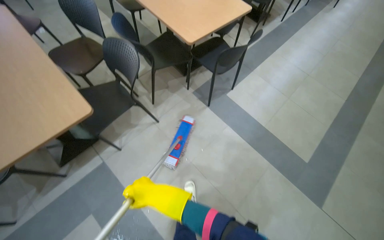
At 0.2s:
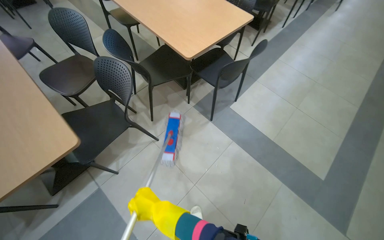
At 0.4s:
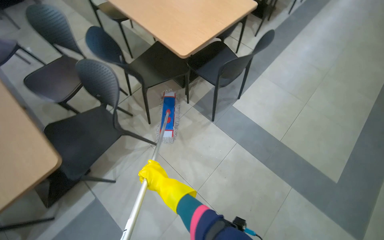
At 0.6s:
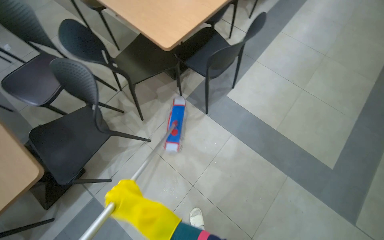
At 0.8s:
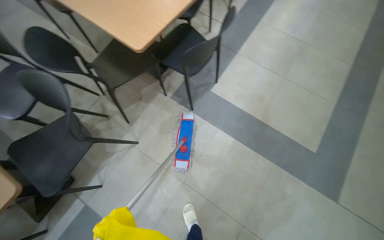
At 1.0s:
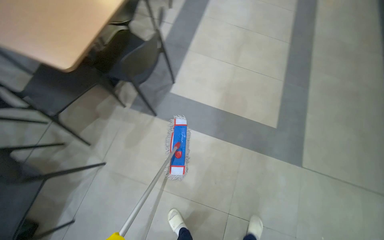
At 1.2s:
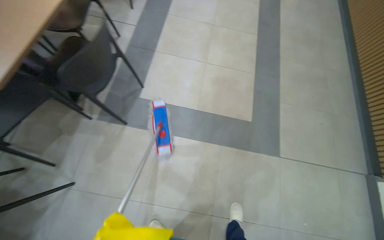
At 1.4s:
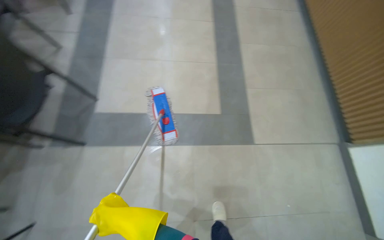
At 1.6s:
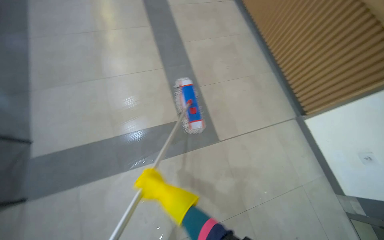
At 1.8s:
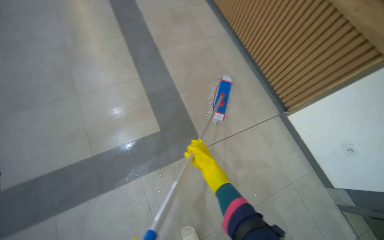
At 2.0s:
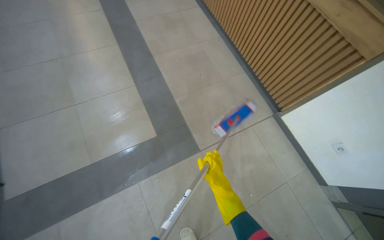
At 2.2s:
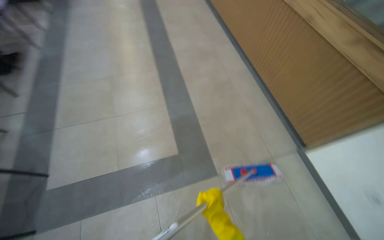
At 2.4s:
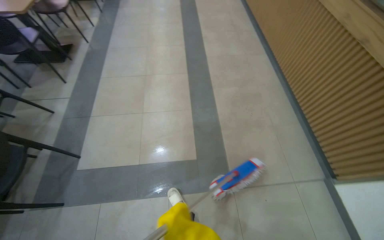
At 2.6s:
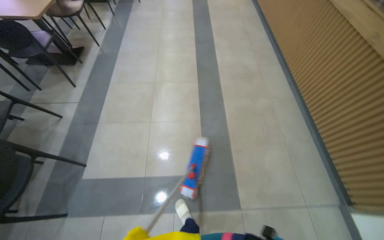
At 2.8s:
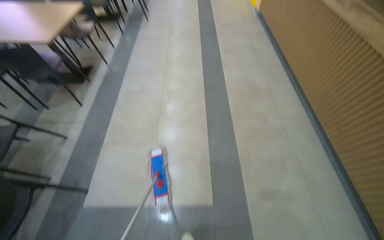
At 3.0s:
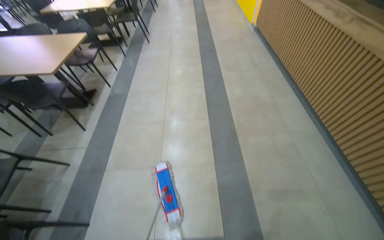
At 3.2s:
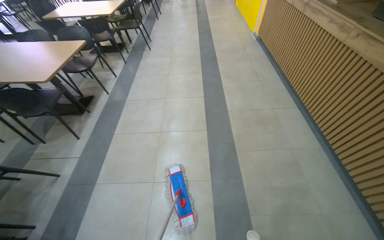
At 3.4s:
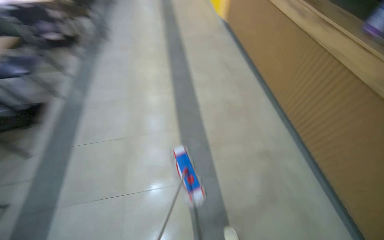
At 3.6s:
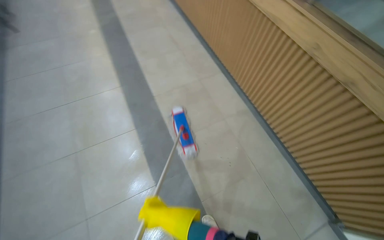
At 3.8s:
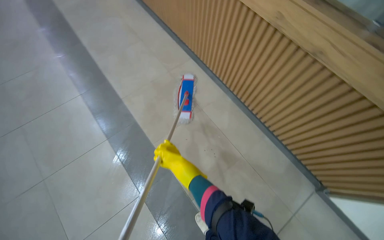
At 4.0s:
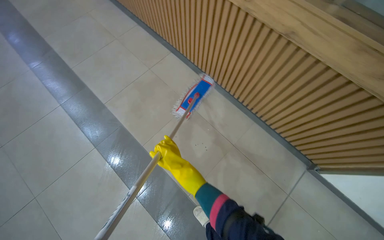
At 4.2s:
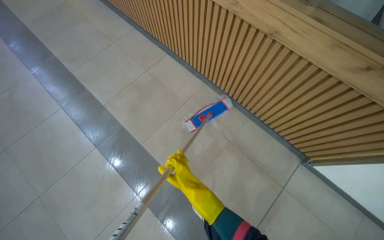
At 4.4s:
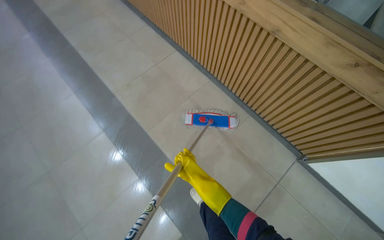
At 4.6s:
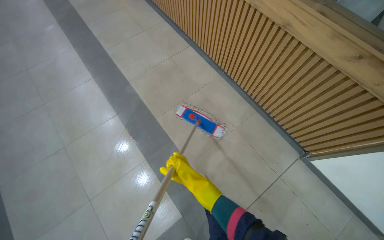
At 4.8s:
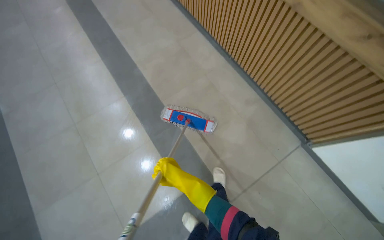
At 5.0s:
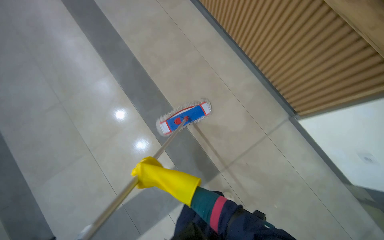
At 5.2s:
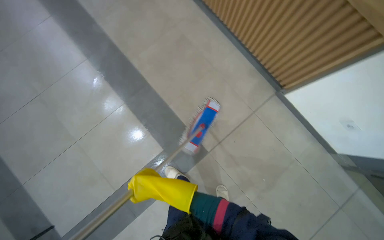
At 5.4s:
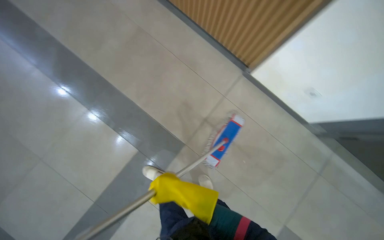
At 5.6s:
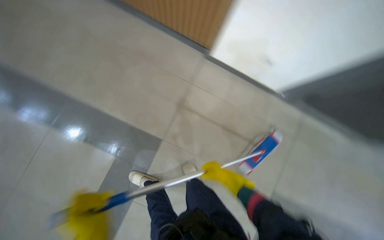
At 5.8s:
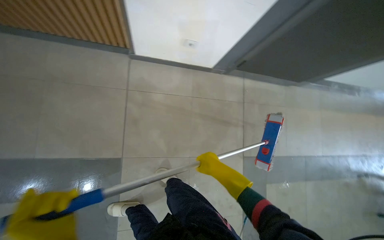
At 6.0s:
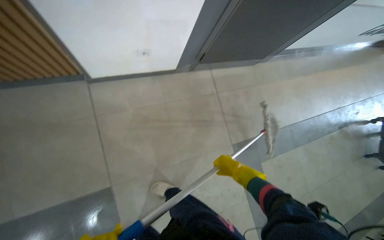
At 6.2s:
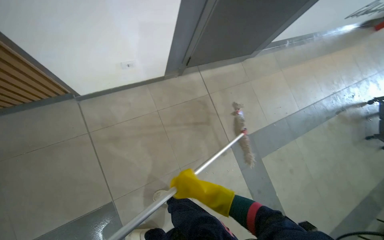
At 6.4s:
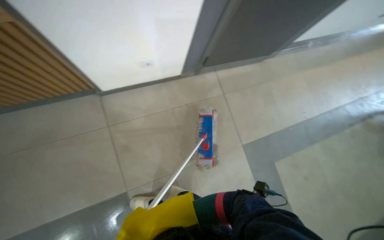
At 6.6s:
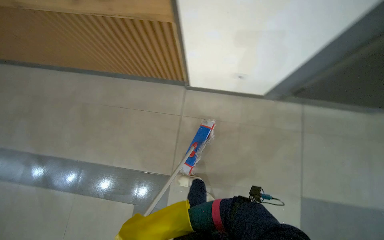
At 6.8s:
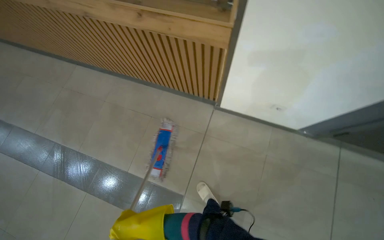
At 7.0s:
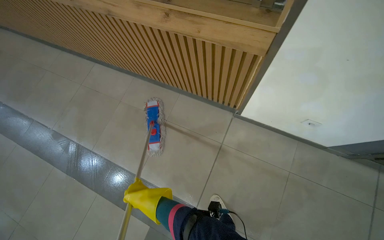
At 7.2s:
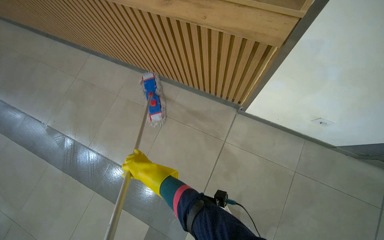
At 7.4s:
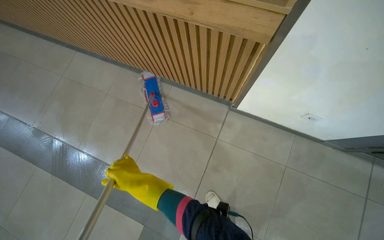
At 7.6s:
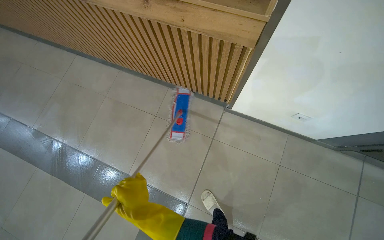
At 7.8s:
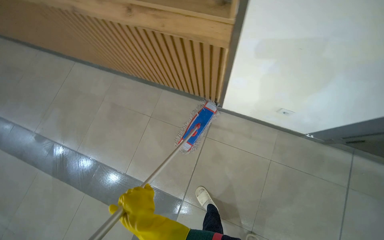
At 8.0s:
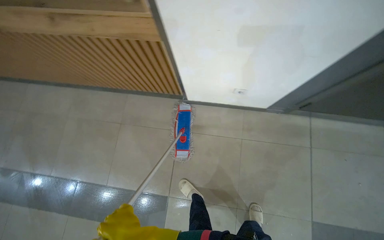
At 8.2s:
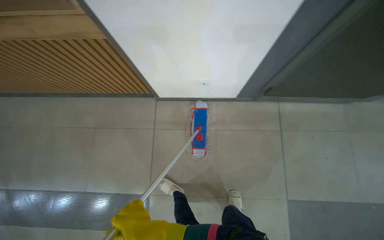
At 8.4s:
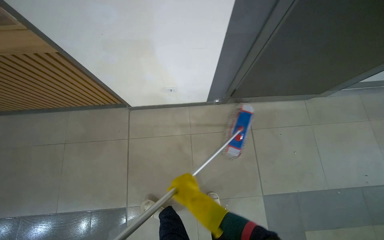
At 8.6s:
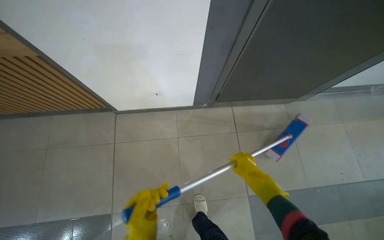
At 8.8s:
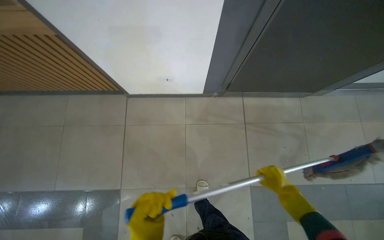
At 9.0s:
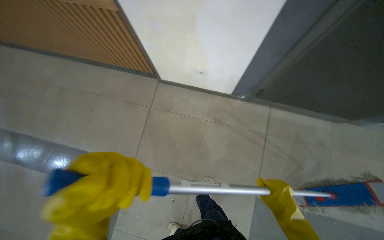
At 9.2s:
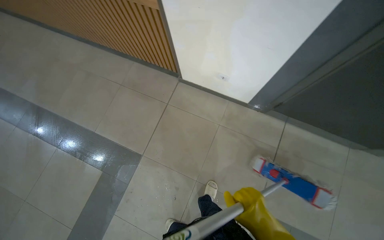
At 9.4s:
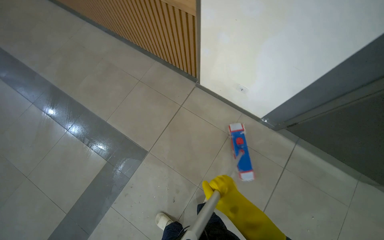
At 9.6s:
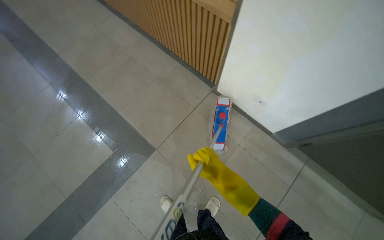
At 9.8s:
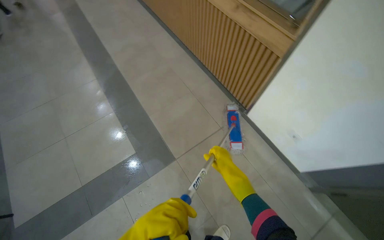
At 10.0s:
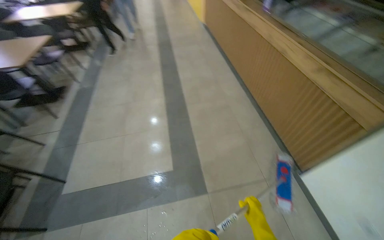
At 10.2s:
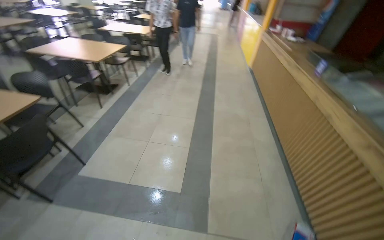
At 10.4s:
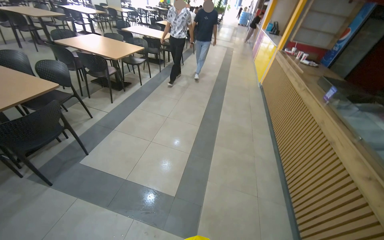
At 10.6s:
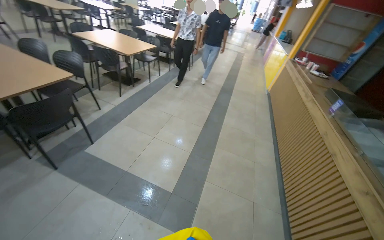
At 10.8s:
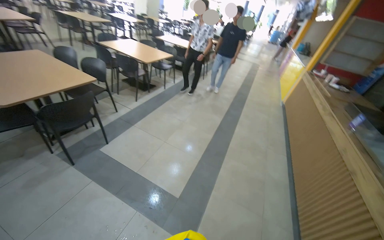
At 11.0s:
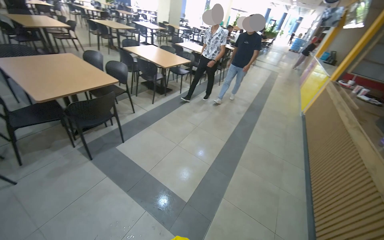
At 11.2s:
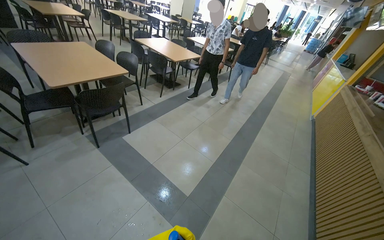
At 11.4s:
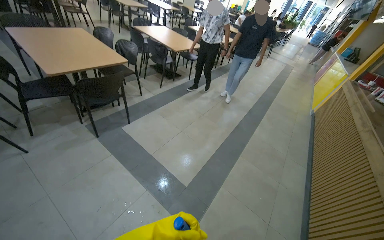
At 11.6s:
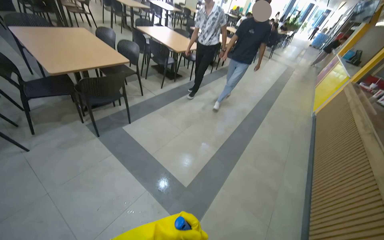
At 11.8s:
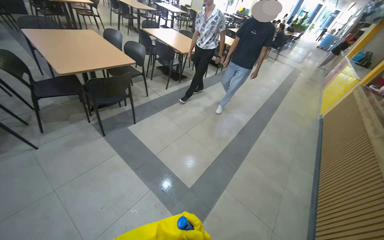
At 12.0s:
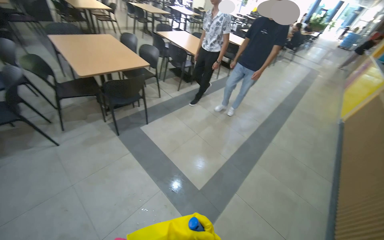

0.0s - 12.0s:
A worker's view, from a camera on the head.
Job: mopping floor.
The whole recording: Mopping cafeteria floor. The worker mops the floor in the cafeteria area, moving around tables and wringing the mop.
0.0s - 1.6s: The camera is carried some 90 cm. The head turns to the right by about 65 degrees.
1.6s - 3.0s: The wearer moves some 70 cm. The camera sweeps to the left, by roughly 15 degrees. The wearer looks approximately 10 degrees further upward.
3.0s - 4.4s: The camera is carried roughly 40 cm.
4.4s - 6.0s: The camera is carried some 50 cm. The wearer looks approximately 15 degrees further downward. Everything in view rotates some 30 degrees counterclockwise.
6.0s - 7.6s: The right hand is displaced to the left by roughly 40 cm.
7.6s - 9.0s: The camera travels some 70 cm. The head turns to the right by approximately 20 degrees.
9.0s - 10.4s: The camera travels roughly 50 cm. The head turns to the left by about 80 degrees. The wearer looks about 30 degrees further upward.
10.4s - 12.0s: The head turns to the left by some 25 degrees.

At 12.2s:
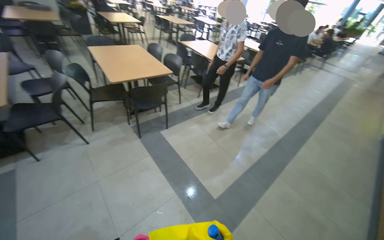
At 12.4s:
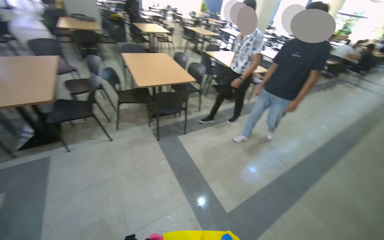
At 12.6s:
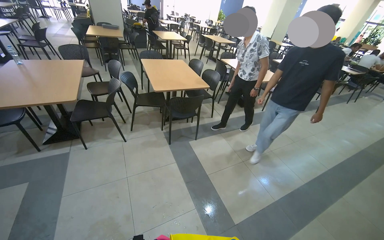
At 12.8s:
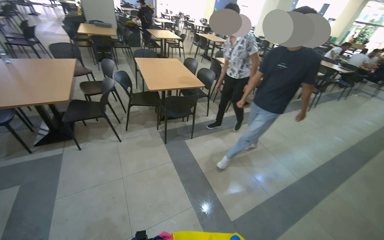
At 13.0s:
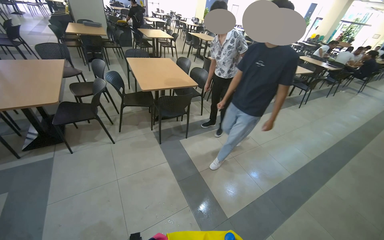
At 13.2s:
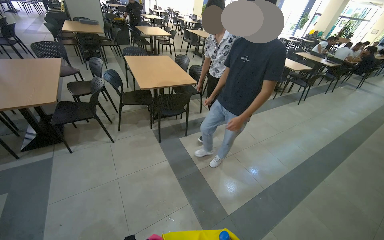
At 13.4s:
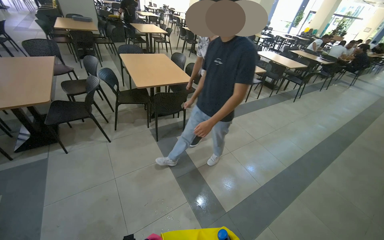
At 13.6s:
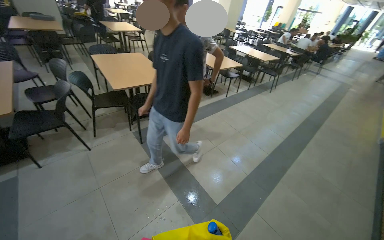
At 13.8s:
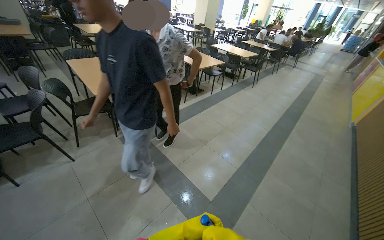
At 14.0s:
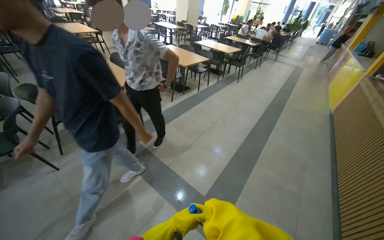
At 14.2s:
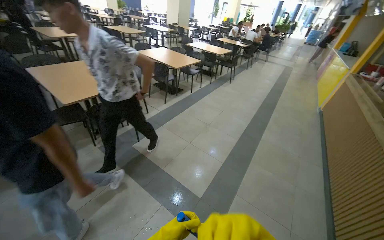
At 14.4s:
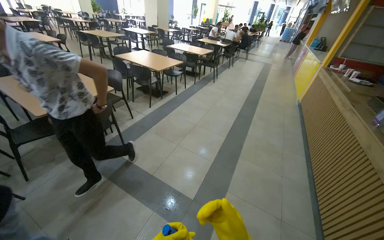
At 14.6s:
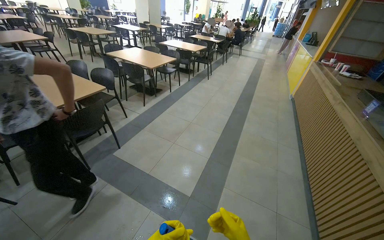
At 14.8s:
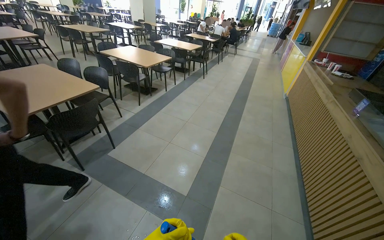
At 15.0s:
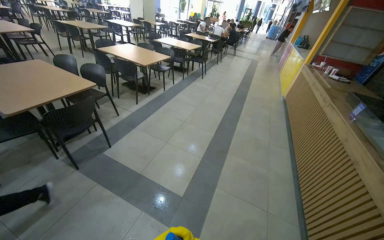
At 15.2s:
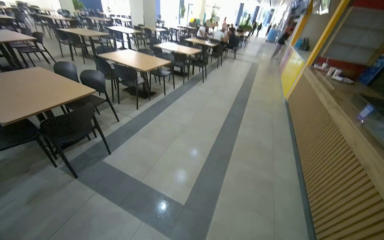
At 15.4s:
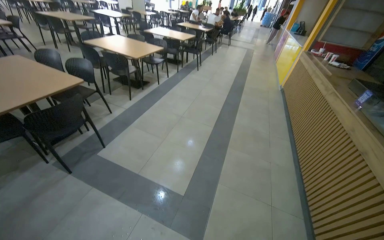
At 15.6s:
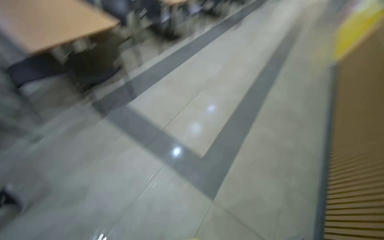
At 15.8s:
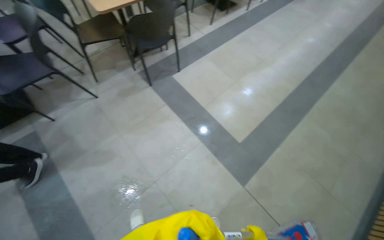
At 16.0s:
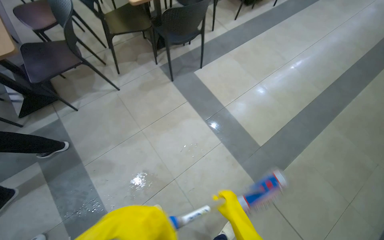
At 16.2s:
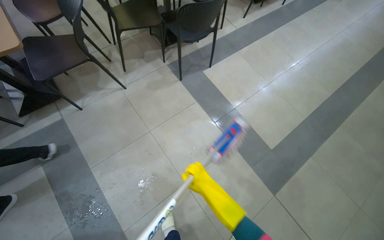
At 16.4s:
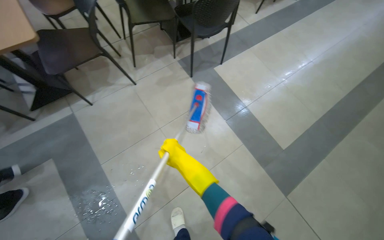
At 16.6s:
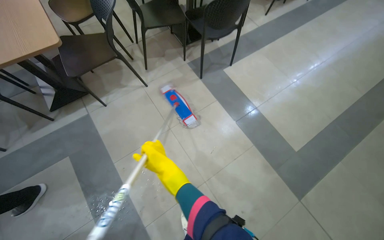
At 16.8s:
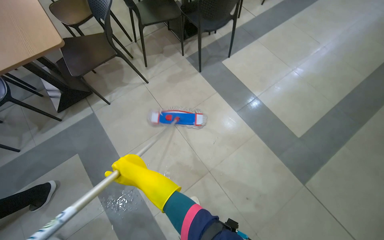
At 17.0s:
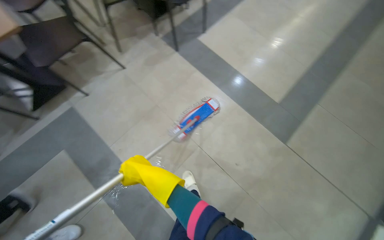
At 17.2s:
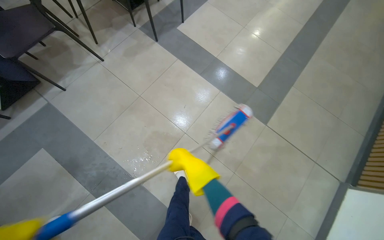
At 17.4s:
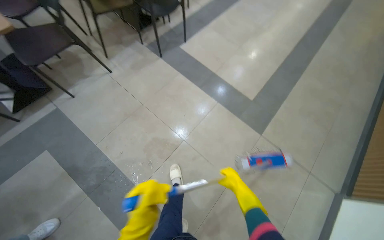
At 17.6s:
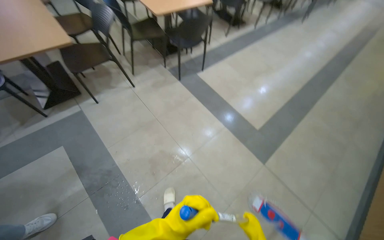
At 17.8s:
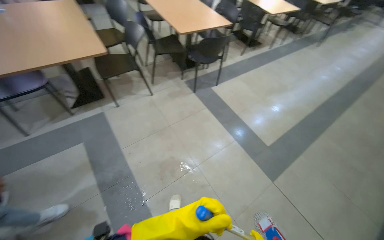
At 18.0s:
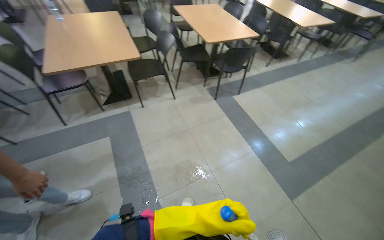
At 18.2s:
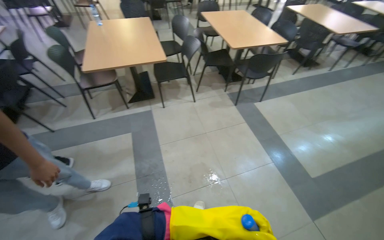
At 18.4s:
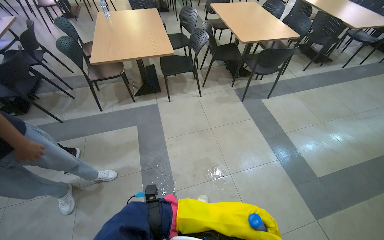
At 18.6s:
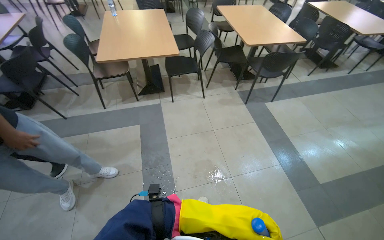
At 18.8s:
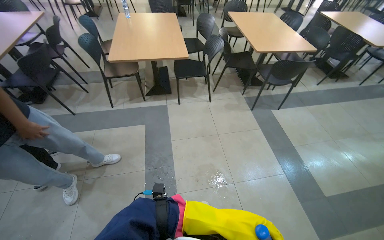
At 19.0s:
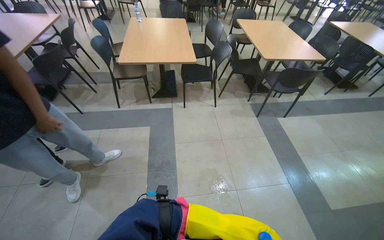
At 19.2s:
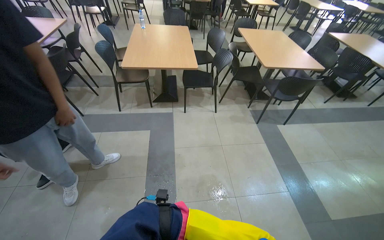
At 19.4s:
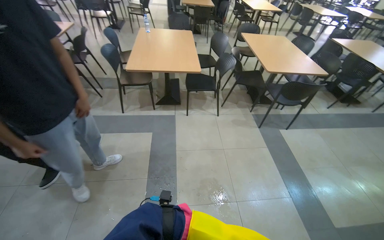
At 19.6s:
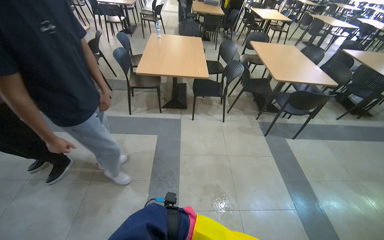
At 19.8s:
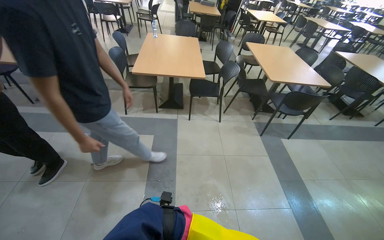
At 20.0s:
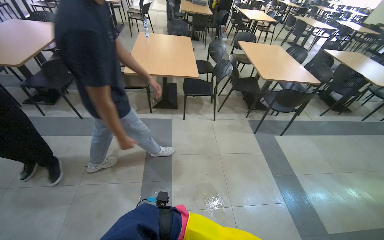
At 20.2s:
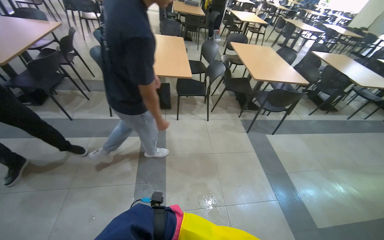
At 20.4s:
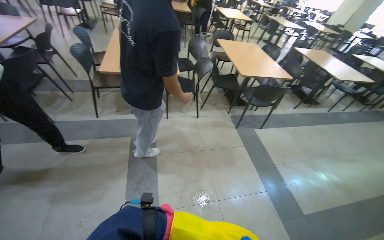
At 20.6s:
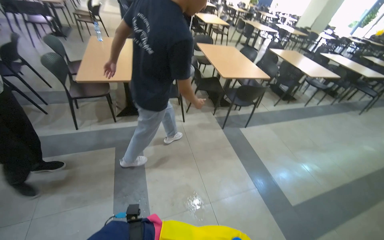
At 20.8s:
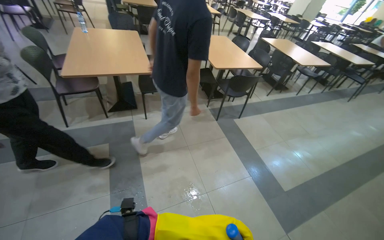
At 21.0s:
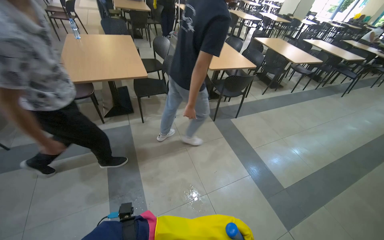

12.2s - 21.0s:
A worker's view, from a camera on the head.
Job: mopping floor.
The whole recording: Mopping cafeteria floor. The worker mops the floor in the cafeteria area, moving around tables and wringing the mop.
13.6s - 15.2s: The wearer's head swings some 25 degrees to the right.
15.2s - 16.6s: The camera is carried some 80 cm. The head turns to the left by roughly 30 degrees. The view tilts about 30 degrees downward.
16.6s - 18.0s: The wearer moves roughly 60 cm. The view tips upward by some 15 degrees.
18.0s - 19.6s: The wearer looks some 25 degrees further to the left.
19.6s - 21.0s: The wearer looks some 20 degrees further to the right.
